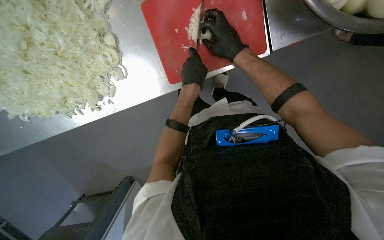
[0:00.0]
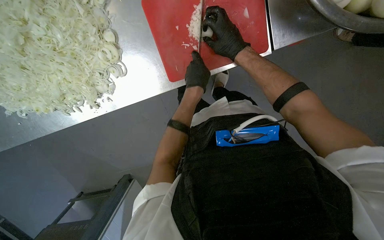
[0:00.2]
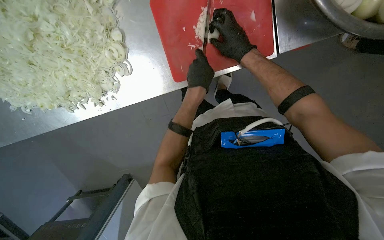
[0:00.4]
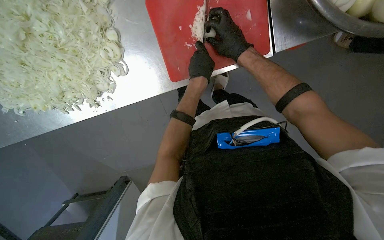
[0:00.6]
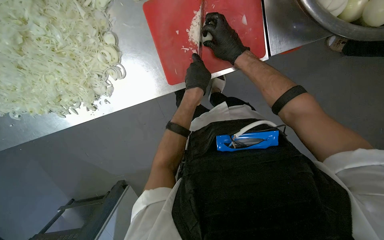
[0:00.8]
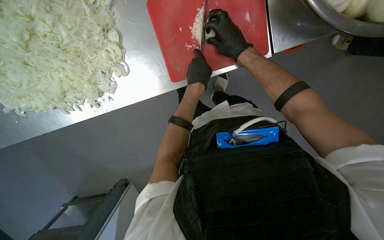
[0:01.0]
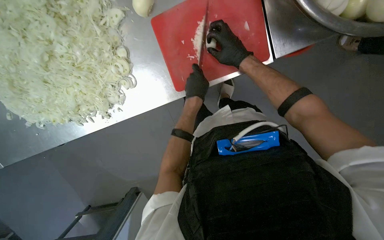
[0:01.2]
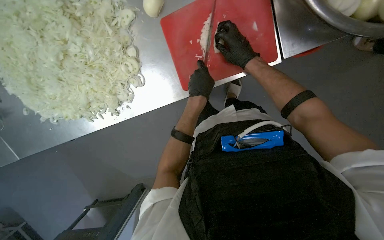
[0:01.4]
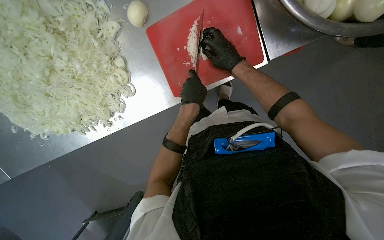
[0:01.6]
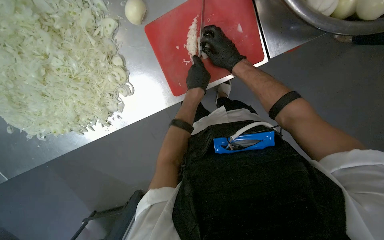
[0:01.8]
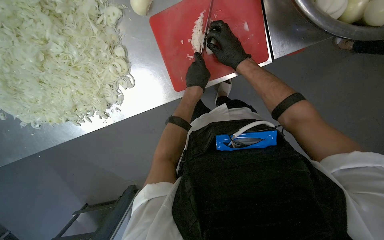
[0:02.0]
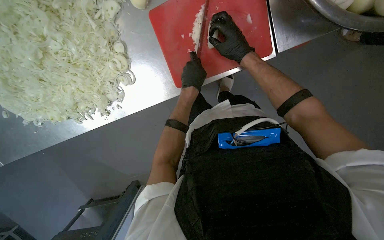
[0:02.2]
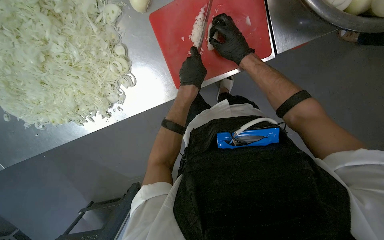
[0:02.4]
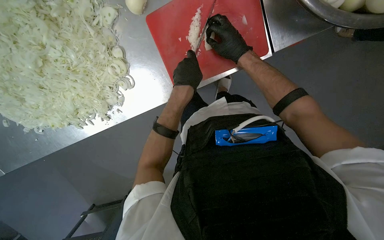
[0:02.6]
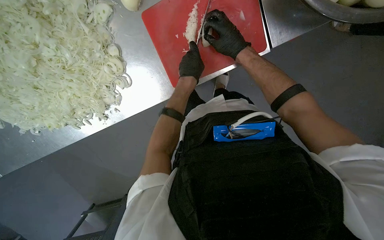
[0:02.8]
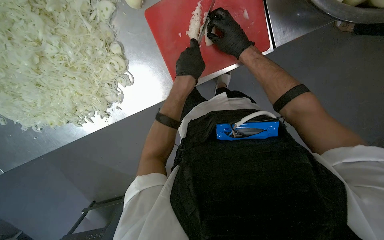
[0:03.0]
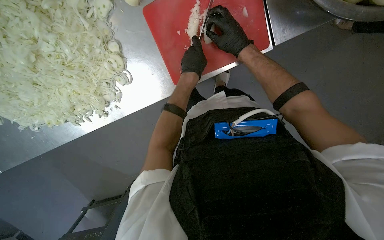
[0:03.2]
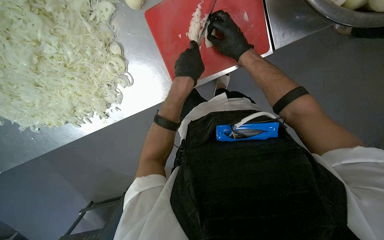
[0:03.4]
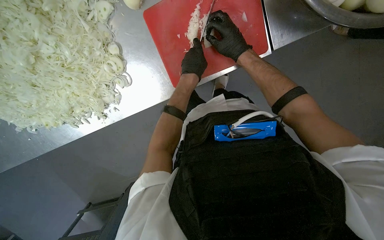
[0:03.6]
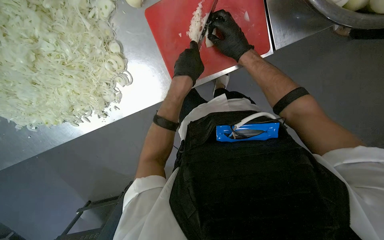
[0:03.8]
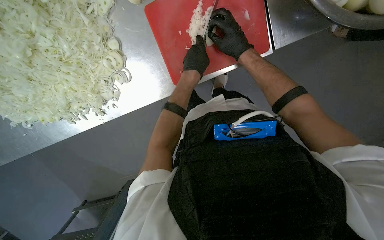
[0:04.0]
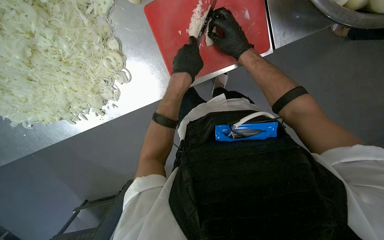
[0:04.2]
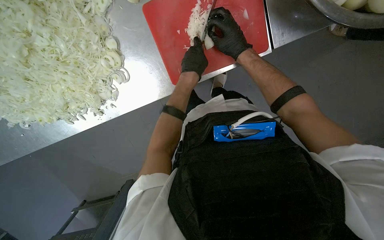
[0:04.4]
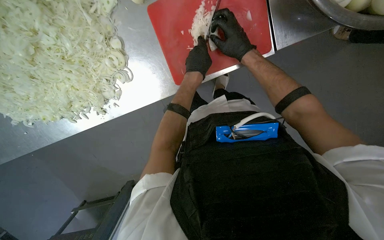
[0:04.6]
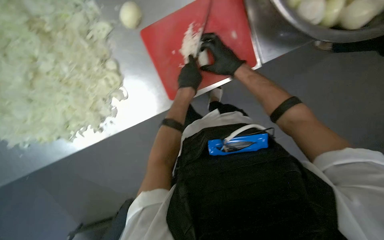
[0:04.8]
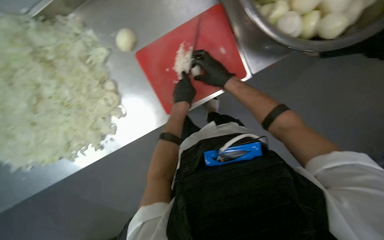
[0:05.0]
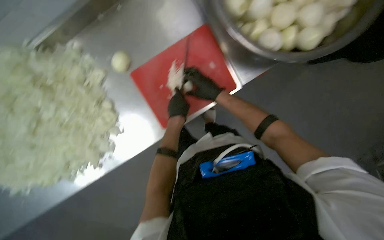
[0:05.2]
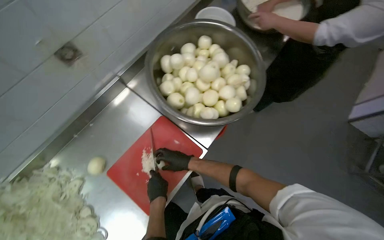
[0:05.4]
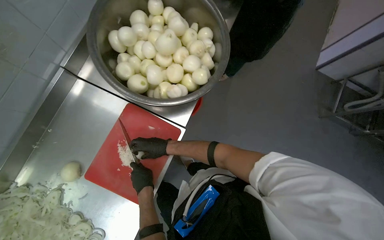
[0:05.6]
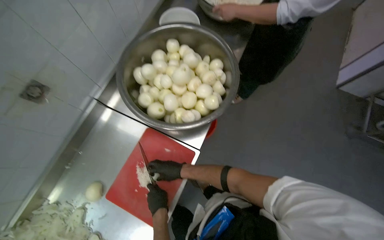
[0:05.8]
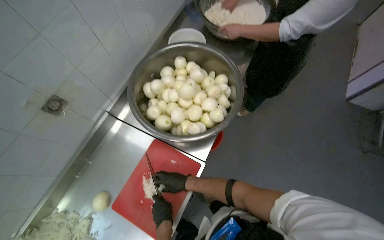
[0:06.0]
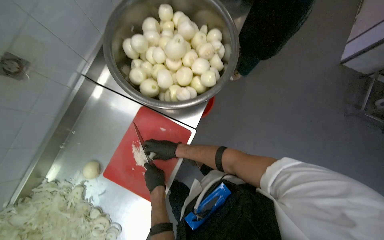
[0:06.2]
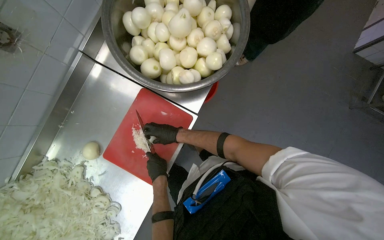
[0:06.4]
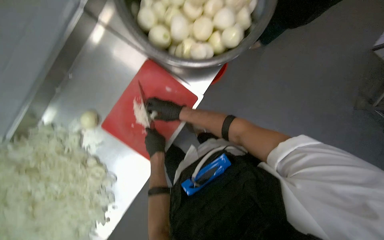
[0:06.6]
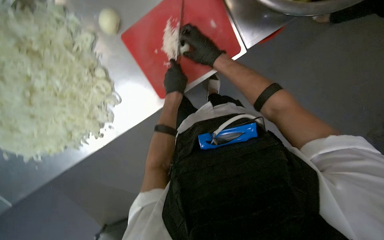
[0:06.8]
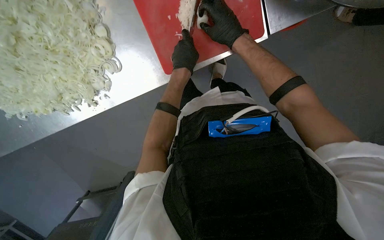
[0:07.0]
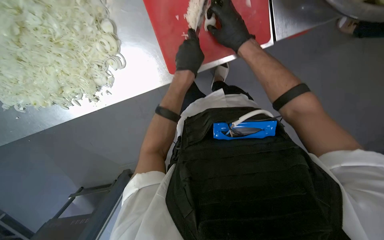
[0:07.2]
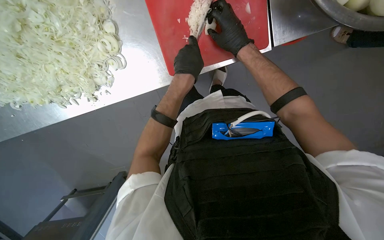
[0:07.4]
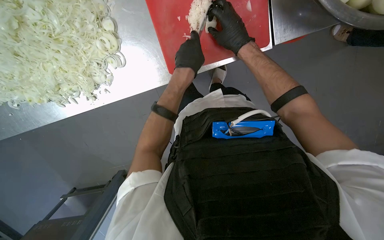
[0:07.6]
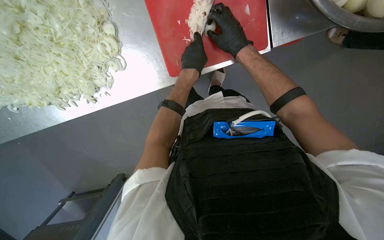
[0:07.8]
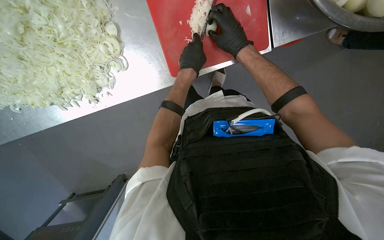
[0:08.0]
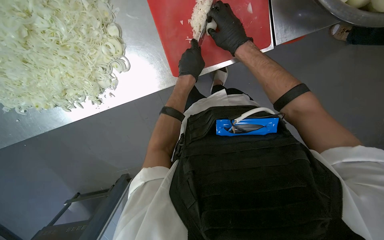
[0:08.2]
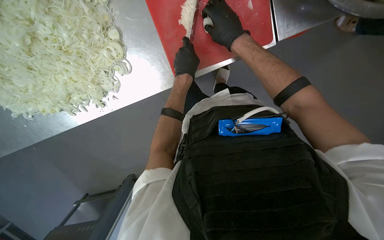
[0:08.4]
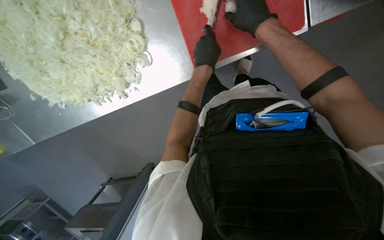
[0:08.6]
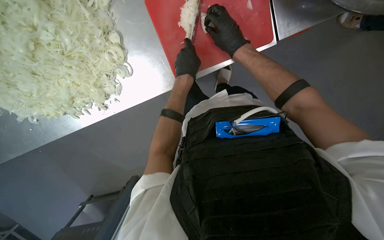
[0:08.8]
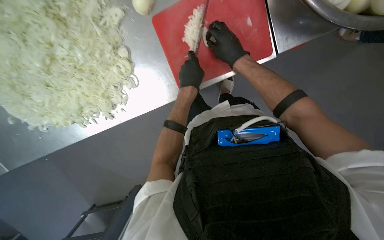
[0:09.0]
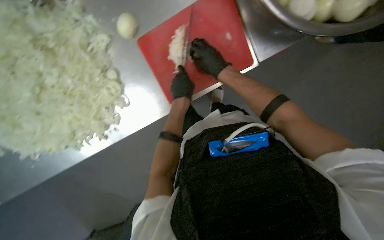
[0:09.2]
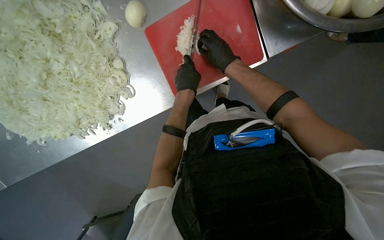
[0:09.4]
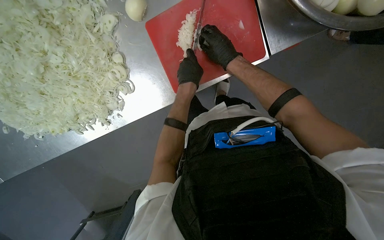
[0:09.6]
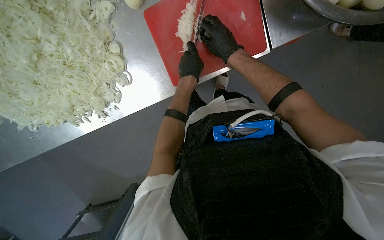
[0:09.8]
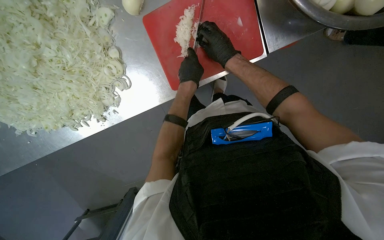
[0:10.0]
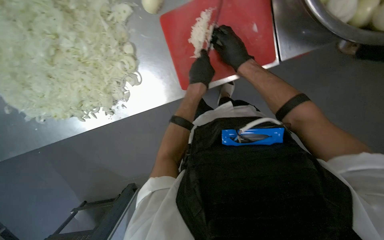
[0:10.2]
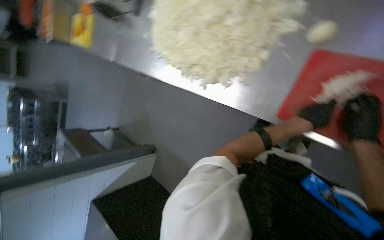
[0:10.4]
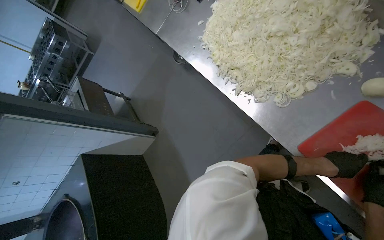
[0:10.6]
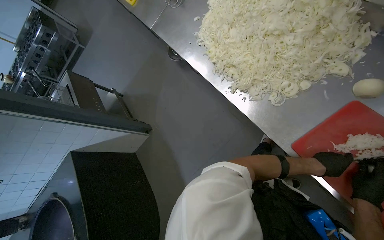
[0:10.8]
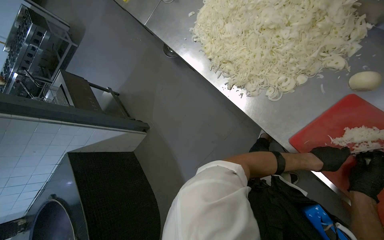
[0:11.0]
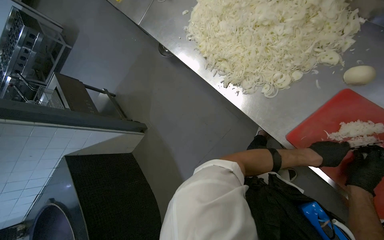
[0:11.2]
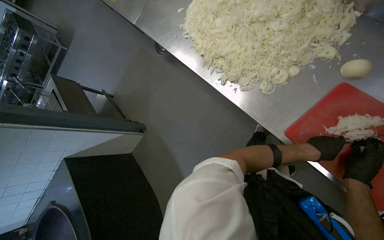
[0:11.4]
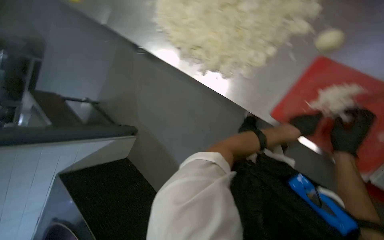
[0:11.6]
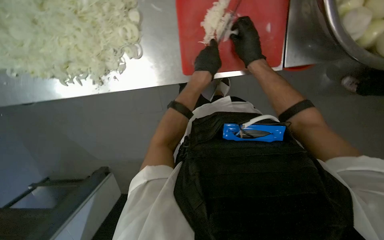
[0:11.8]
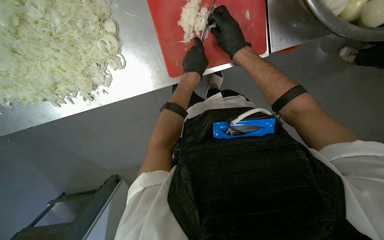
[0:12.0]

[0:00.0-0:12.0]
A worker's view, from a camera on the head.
Job: preparing food.
The whole recording: Preparing onions on cutting board. The worker slices and dices peeled onions on a red cutting board.
0:00.0 to 0:04.4: The hands are busy where they are.
0:04.4 to 0:06.0: The camera pitches upward, by about 45 degrees. The scene turns about 40 degrees counterclockwise in the picture.
0:06.0 to 0:07.6: The camera pitches downward, by about 50 degrees. The scene rotates clockwise by roughly 45 degrees.
0:07.6 to 0:09.0: The hands make small movements and keep their place.
0:09.0 to 0:10.4: The head turns to the left by about 50 degrees.
0:10.4 to 0:12.0: The wearer's head swings approximately 45 degrees to the right. The camera pitches downward, by roughly 15 degrees.

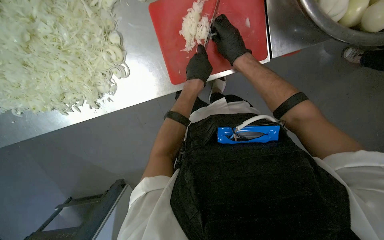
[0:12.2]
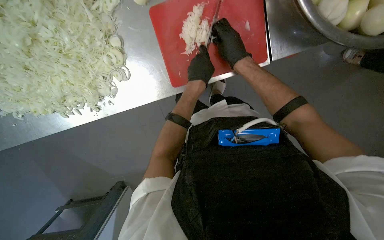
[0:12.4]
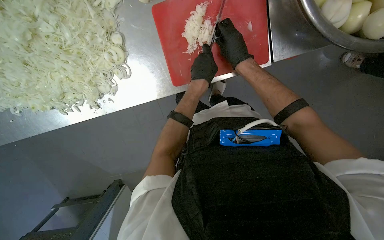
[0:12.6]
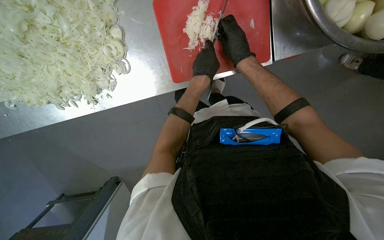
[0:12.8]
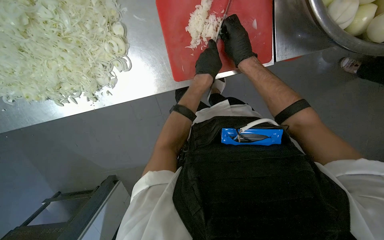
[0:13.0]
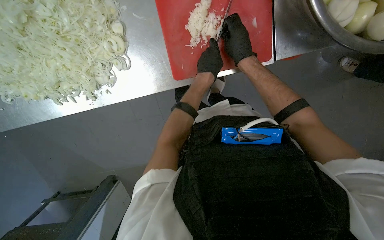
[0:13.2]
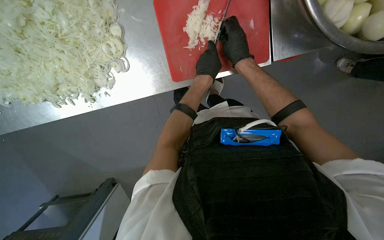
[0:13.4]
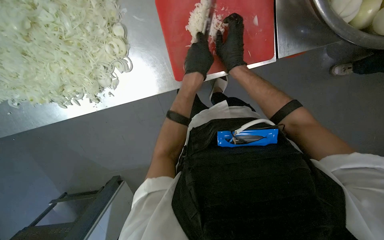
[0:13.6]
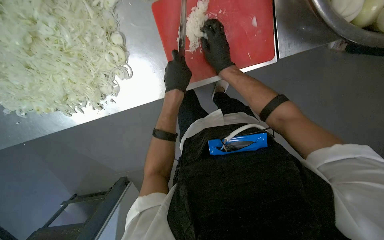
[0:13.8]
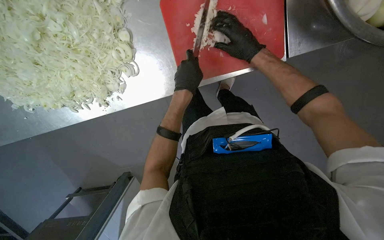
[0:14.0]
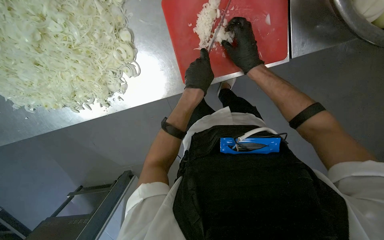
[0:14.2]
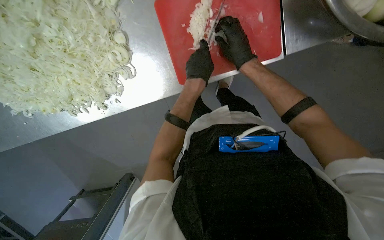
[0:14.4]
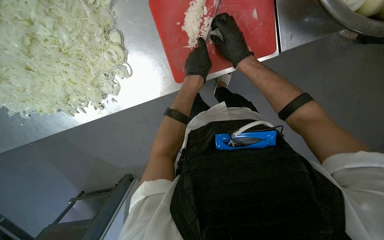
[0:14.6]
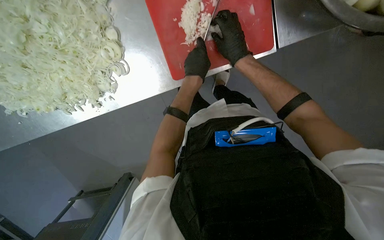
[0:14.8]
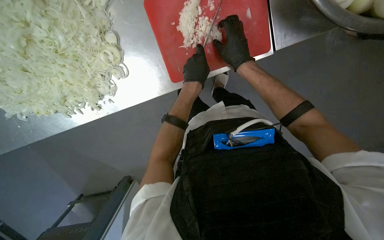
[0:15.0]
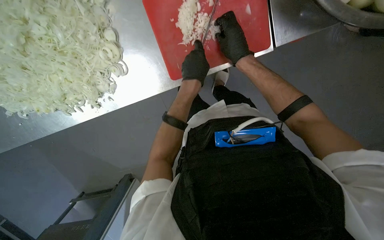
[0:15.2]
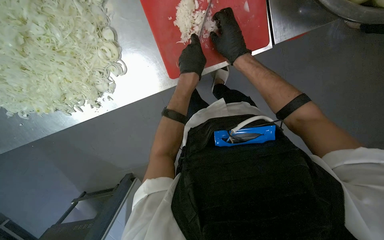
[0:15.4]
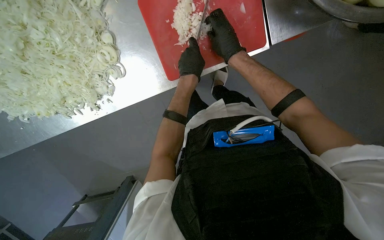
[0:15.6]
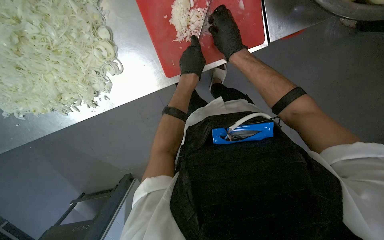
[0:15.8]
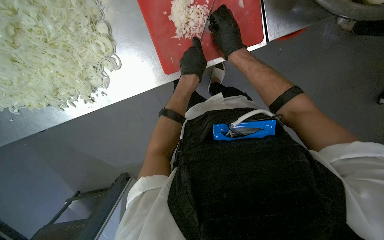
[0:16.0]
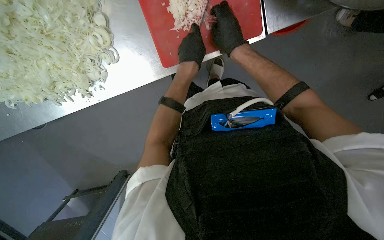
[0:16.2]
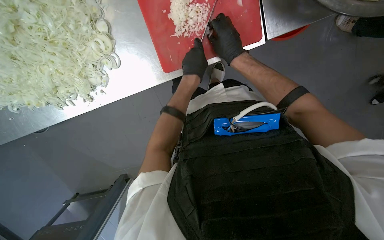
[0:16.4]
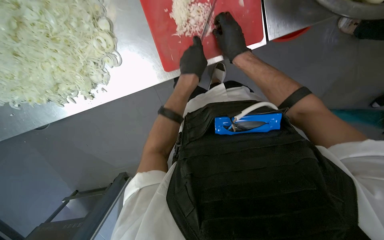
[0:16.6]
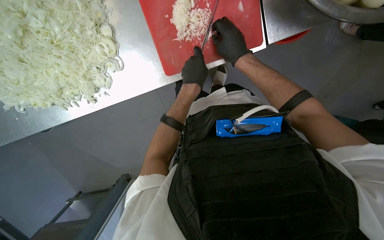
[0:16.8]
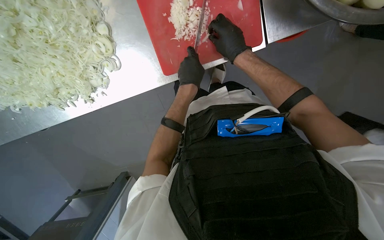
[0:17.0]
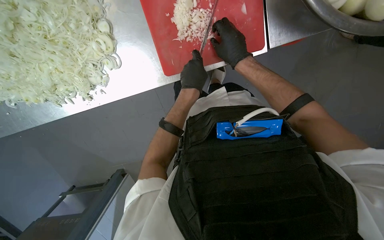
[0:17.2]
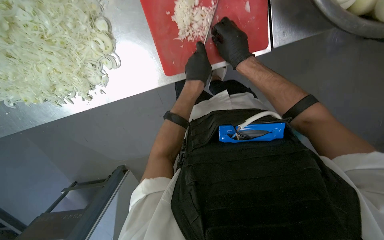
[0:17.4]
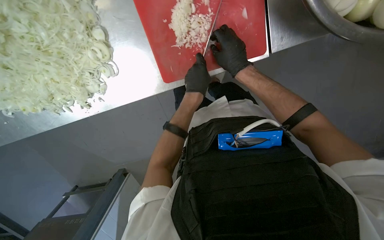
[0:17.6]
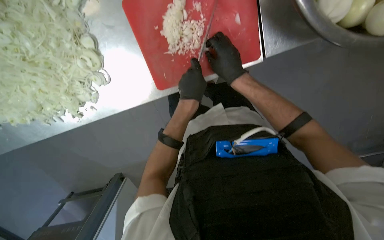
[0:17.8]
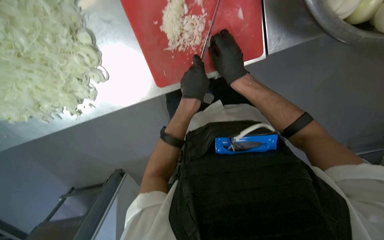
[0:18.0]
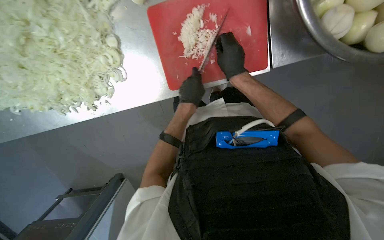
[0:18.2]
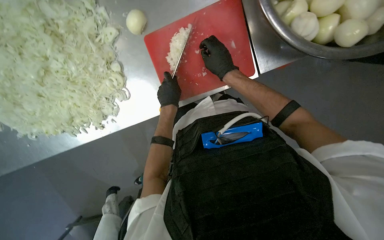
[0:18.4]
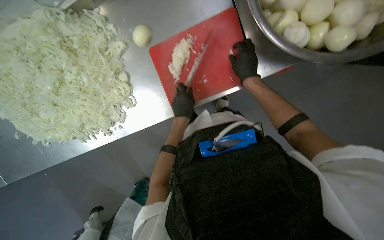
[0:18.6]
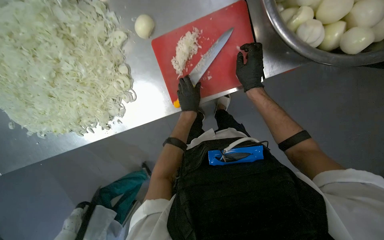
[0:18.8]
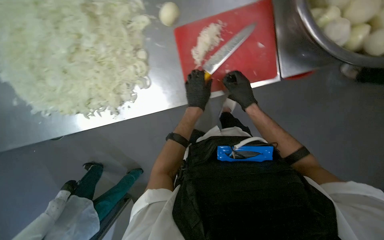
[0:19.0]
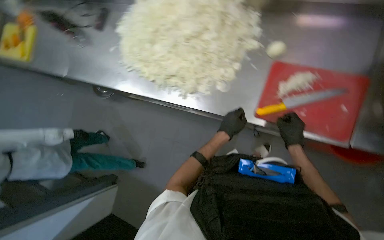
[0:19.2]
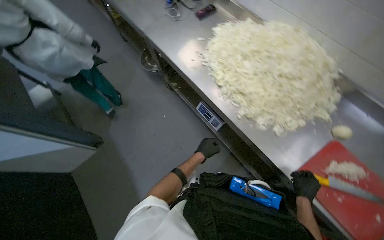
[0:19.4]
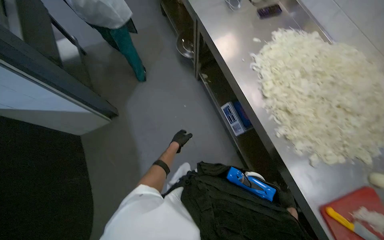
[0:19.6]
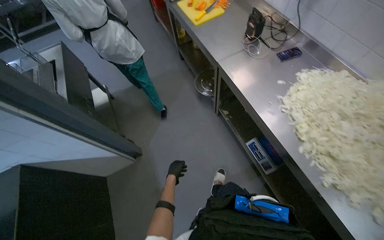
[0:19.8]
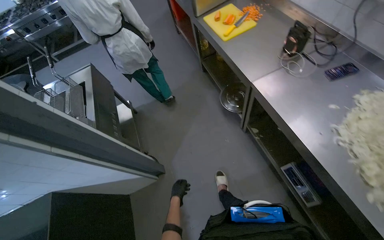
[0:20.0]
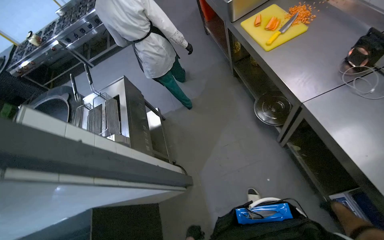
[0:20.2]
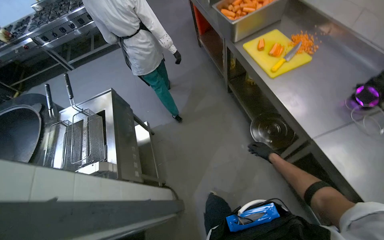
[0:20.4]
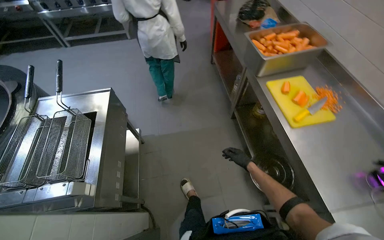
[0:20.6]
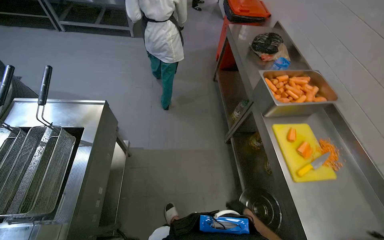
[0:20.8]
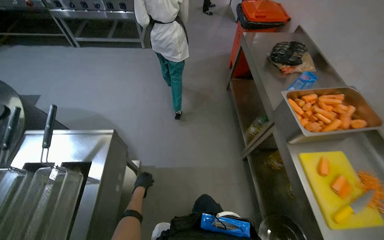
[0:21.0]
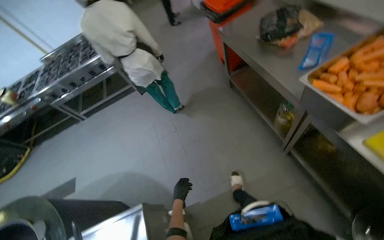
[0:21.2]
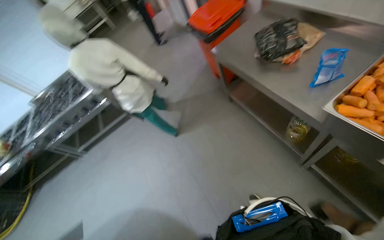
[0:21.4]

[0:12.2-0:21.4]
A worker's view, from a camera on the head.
Job: preparing food.
The whole recording: Preparing onions on cutting board. The worker slices and dices peeled onions on a red cutting board.
0:12.2 to 0:16.8: The hands work in one place, with small movements.
0:16.8 to 0:18.4: The left hand heads to the left, covering some 10 cm.
0:18.4 to 0:19.8: The camera travels about 1 m. The view tilts approximately 25 degrees upward. The scene turns approximately 85 degrees clockwise in the picture.
0:19.8 to 0:21.4: The camera travels about 2 m.
